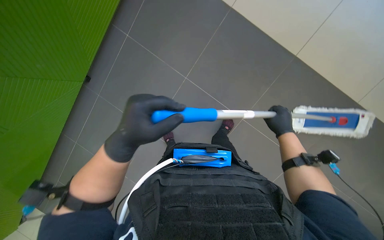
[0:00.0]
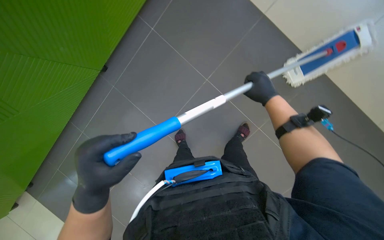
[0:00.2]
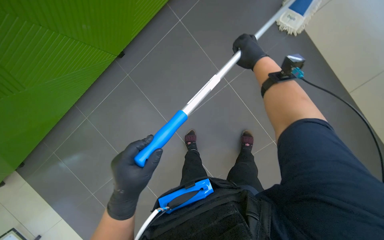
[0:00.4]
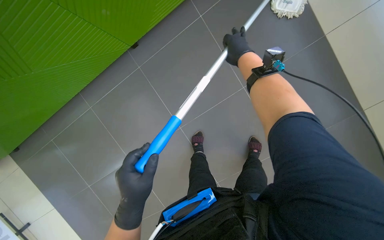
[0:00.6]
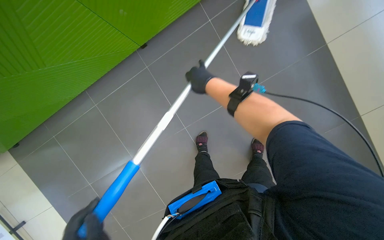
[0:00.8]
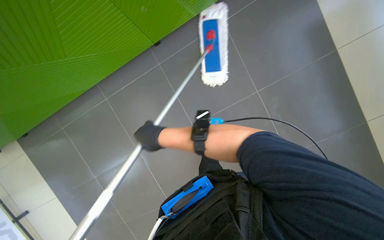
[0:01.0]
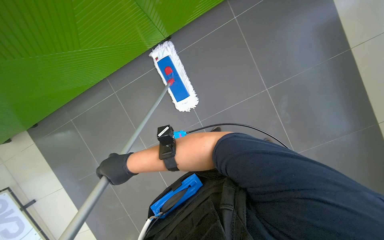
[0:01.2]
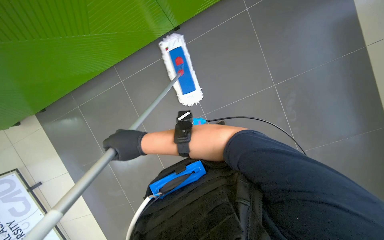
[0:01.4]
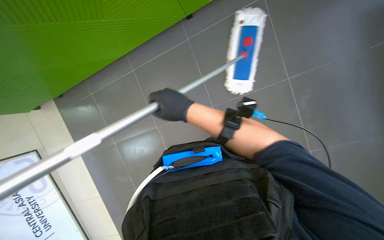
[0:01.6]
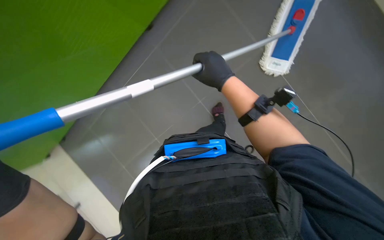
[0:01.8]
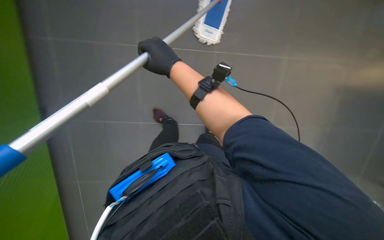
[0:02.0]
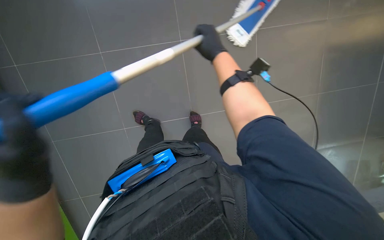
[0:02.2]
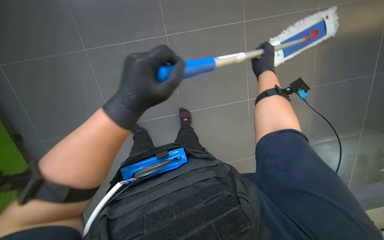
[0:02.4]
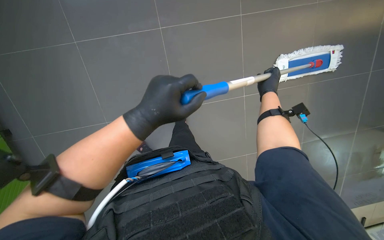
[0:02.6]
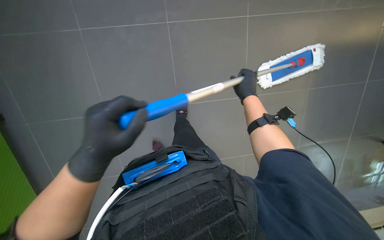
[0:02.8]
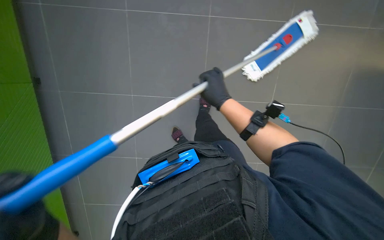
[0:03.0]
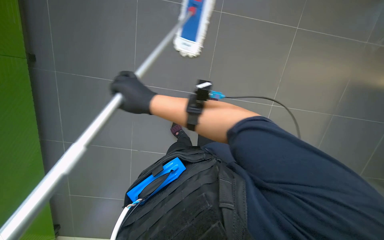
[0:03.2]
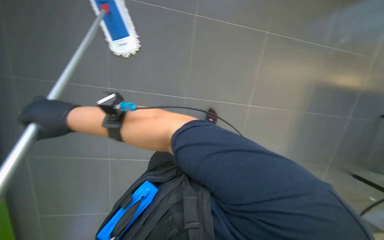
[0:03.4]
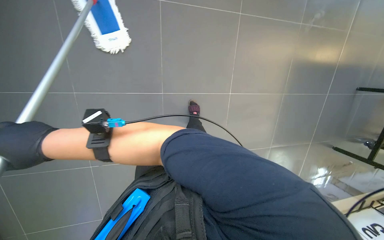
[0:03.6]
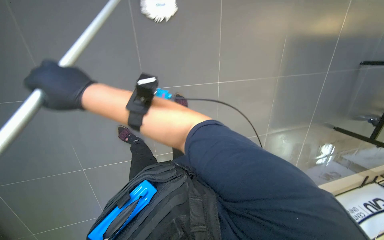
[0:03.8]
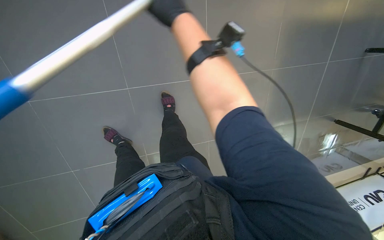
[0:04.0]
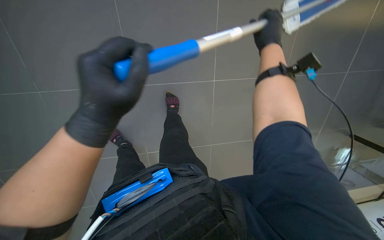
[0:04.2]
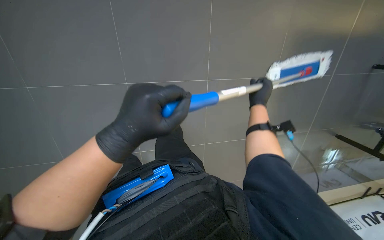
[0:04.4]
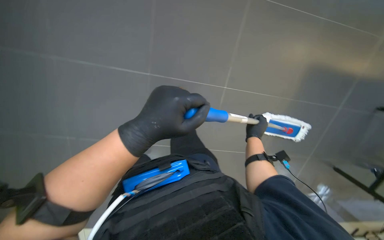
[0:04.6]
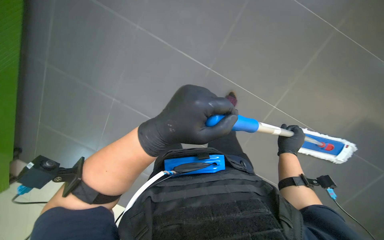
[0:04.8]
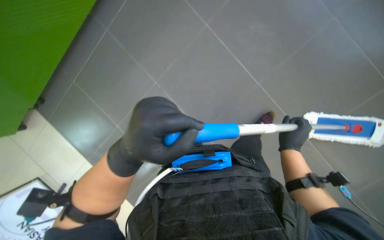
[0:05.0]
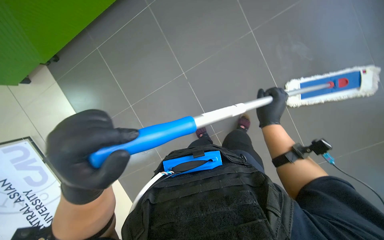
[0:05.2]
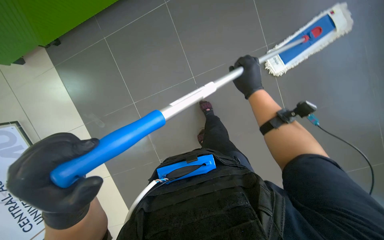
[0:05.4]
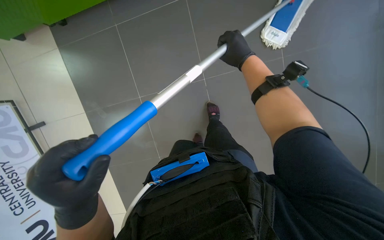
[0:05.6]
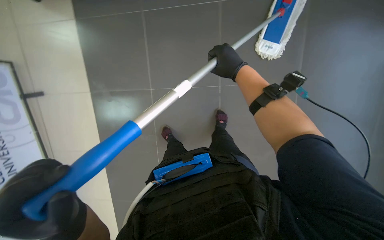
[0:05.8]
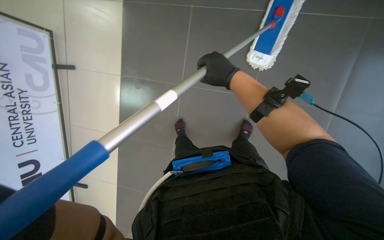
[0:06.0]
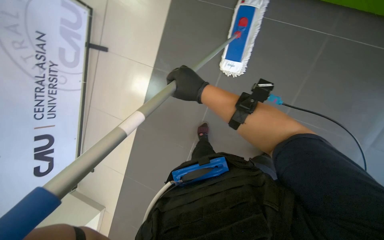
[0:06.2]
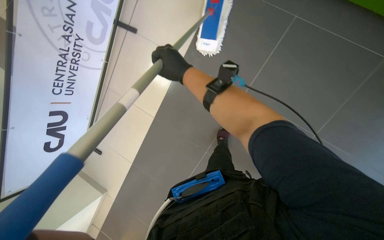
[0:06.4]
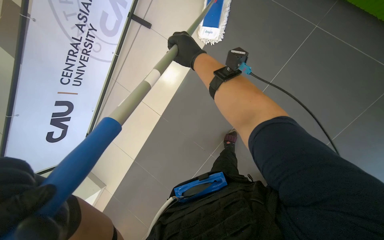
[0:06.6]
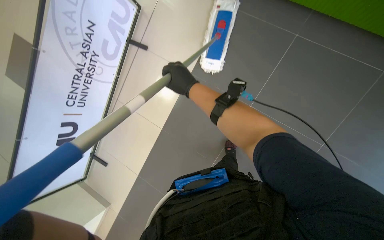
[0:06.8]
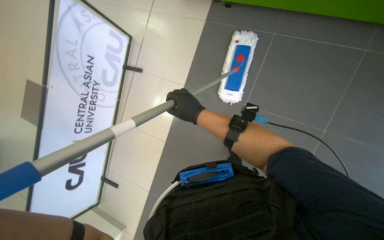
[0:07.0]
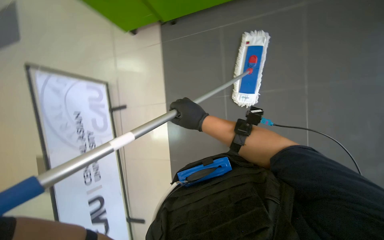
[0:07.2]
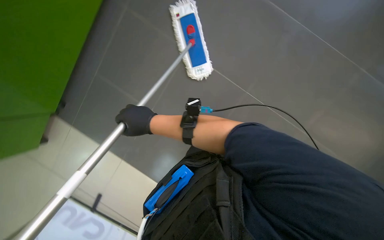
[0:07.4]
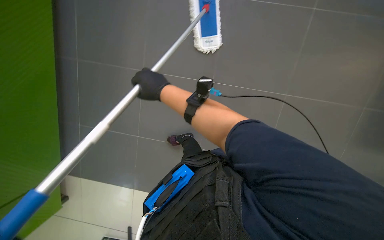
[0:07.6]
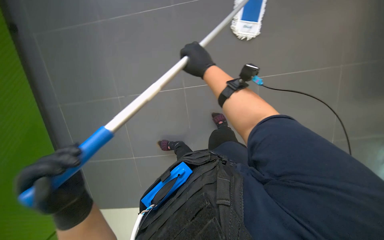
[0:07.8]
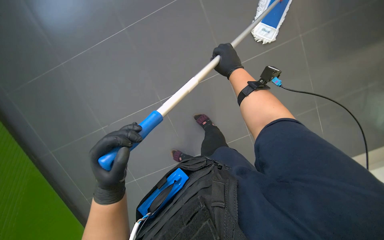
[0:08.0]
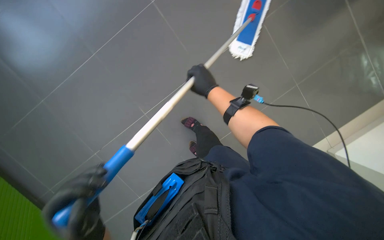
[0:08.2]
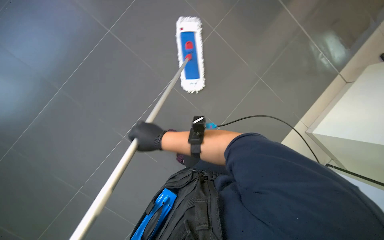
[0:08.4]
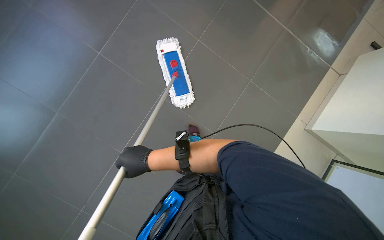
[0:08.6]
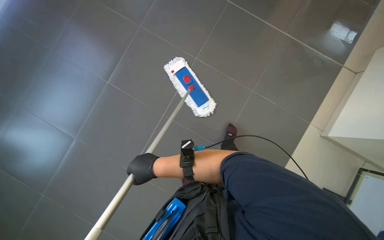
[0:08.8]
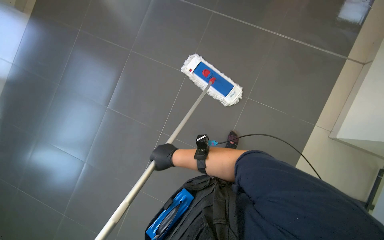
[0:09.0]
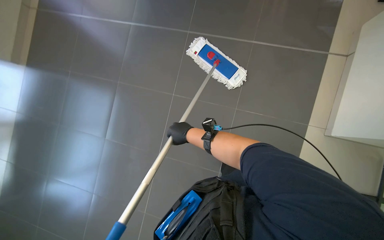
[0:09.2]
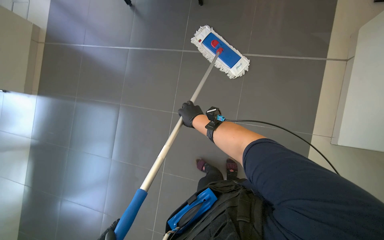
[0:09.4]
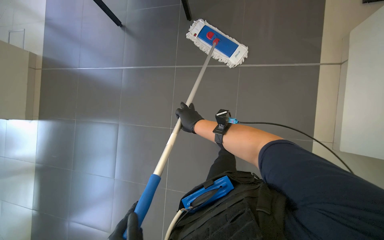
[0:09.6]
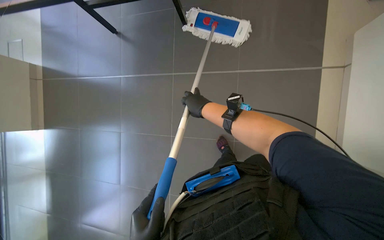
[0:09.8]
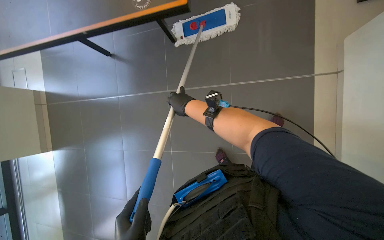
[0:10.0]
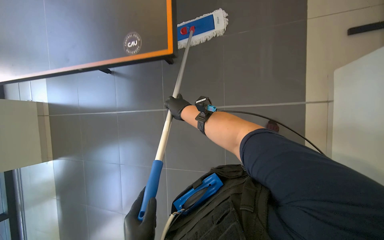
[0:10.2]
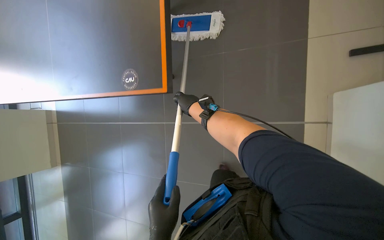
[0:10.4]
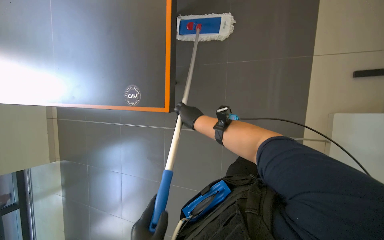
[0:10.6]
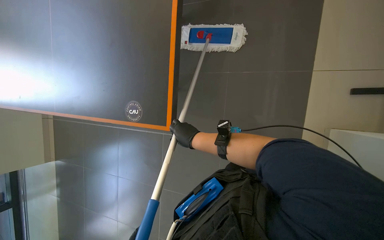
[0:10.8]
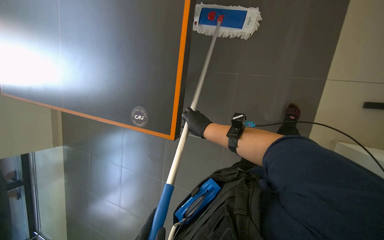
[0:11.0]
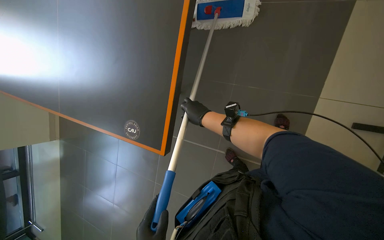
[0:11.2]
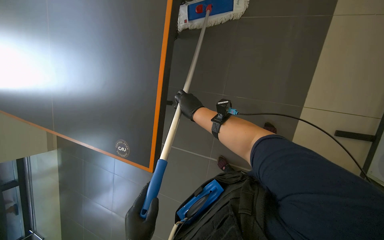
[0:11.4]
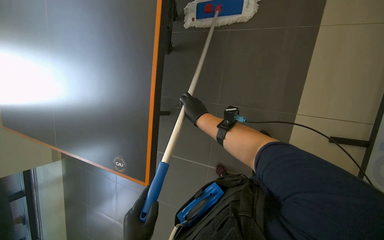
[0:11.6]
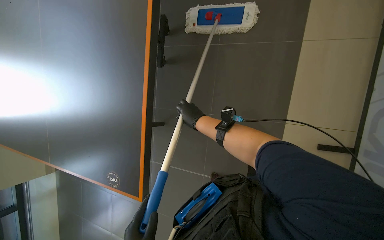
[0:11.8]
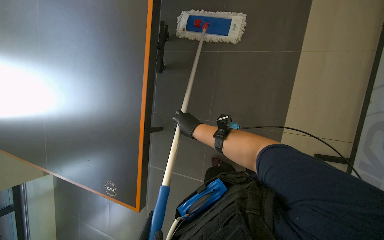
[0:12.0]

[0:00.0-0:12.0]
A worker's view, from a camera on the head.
Job: mopping floor.
The whole recording: Mopping floor. The worker mops the tiled floor with a flat mop.
0:00.0 to 0:01.6: The right hand travels to the left by roughly 35 cm.
0:01.6 to 0:03.0: The view tips downward by some 15 degrees. The right hand goes left and right, about 35 cm each way, reversing 3 times.
0:03.0 to 0:04.4: The head rotates some 25 degrees to the right.
0:04.4 to 0:06.0: The right hand heads to the left, covering about 10 cm, and travels down the picture and back again, roughly 10 cm each way.
0:06.0 to 0:07.6: The scene turns some 45 degrees counterclockwise in the picture.
0:07.6 to 0:09.0: The view tips upward by about 15 degrees.
0:09.0 to 0:10.4: The right hand shifts approximately 20 cm up the picture.

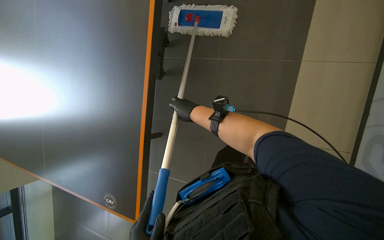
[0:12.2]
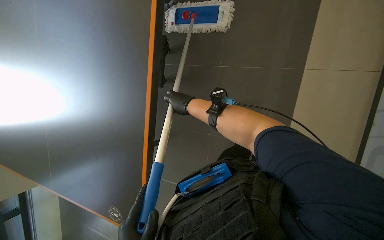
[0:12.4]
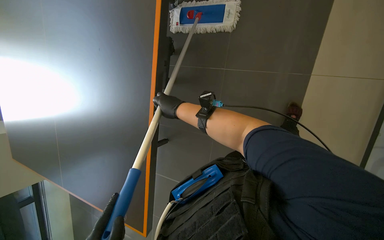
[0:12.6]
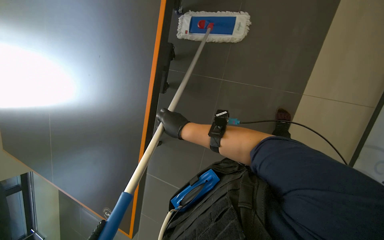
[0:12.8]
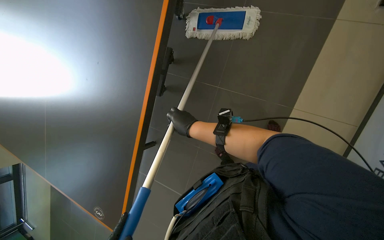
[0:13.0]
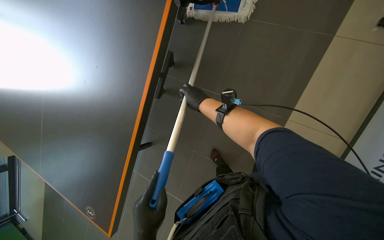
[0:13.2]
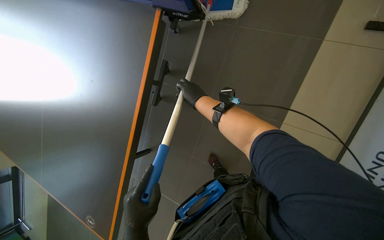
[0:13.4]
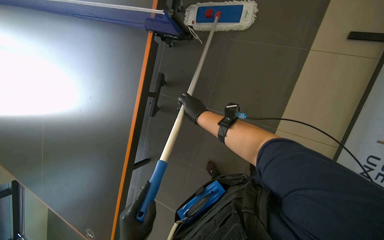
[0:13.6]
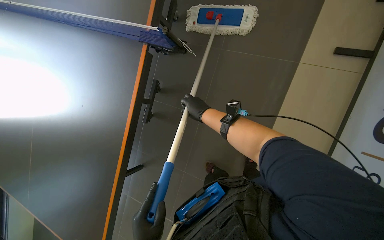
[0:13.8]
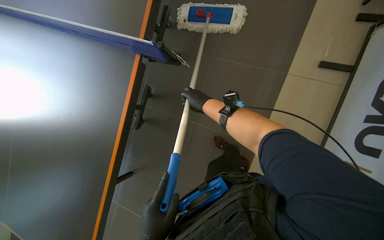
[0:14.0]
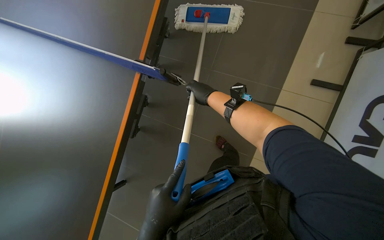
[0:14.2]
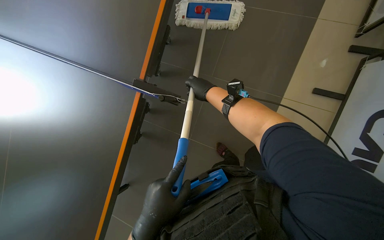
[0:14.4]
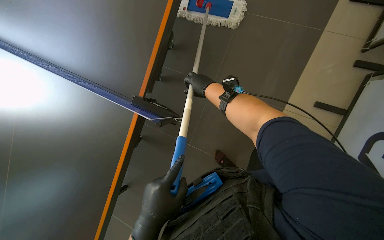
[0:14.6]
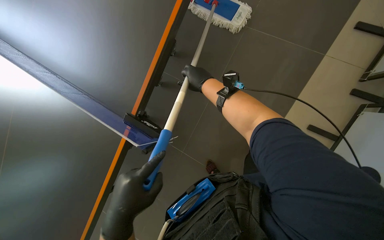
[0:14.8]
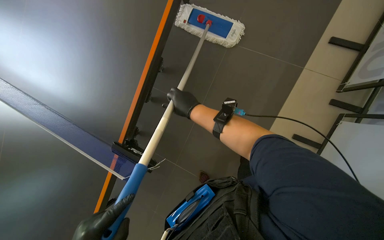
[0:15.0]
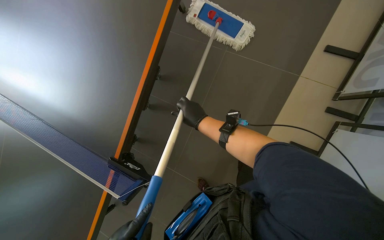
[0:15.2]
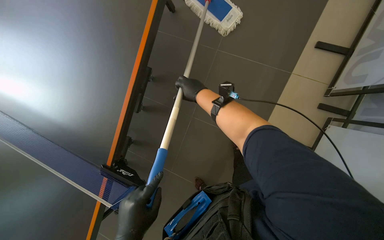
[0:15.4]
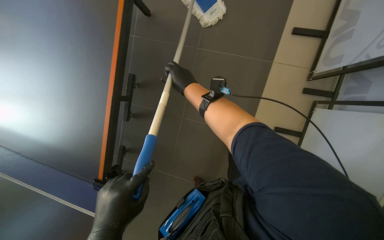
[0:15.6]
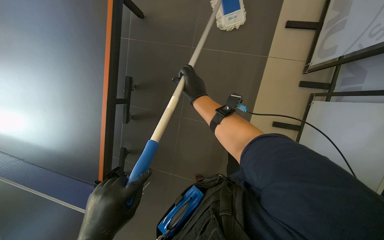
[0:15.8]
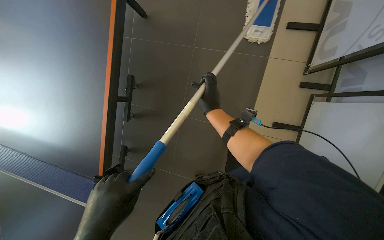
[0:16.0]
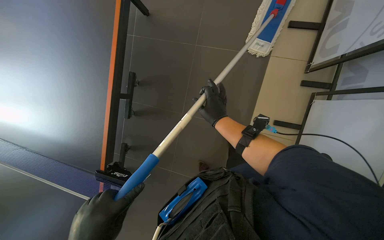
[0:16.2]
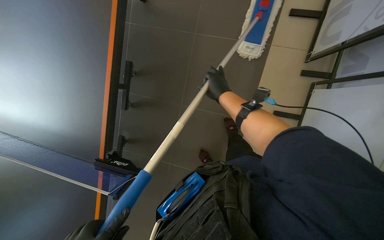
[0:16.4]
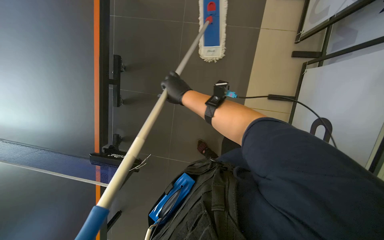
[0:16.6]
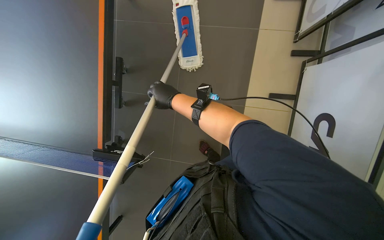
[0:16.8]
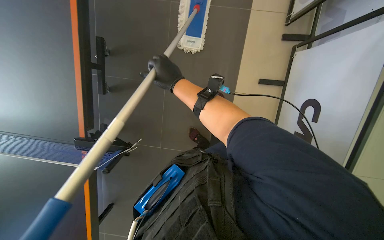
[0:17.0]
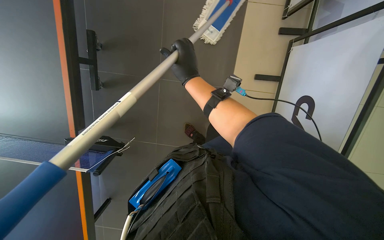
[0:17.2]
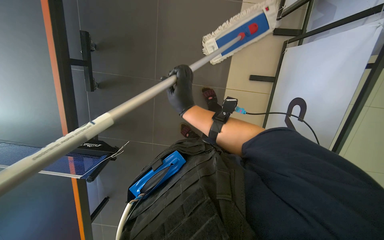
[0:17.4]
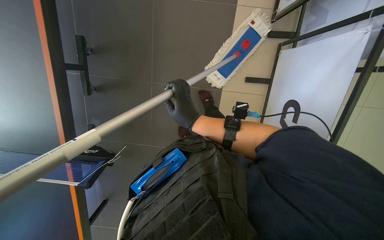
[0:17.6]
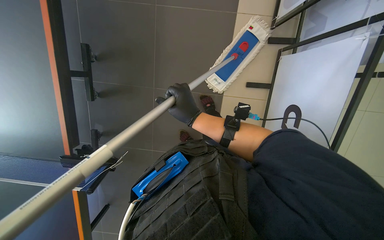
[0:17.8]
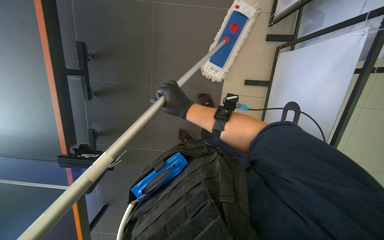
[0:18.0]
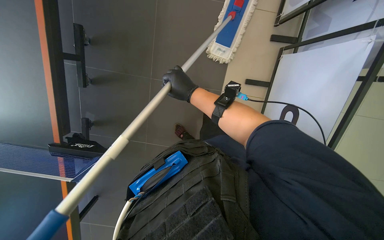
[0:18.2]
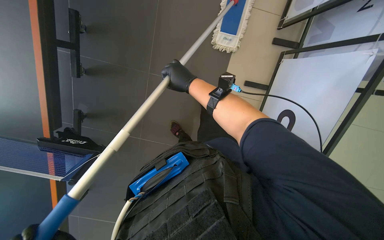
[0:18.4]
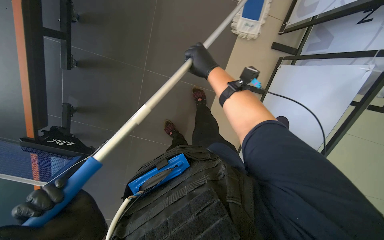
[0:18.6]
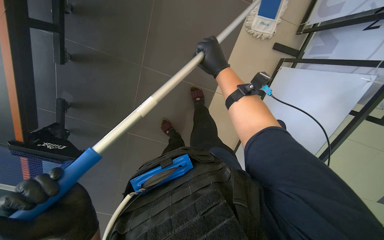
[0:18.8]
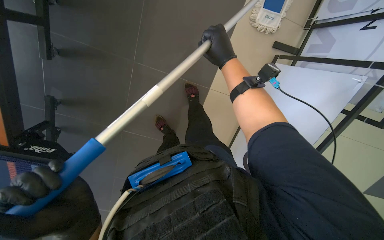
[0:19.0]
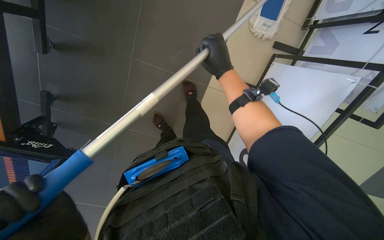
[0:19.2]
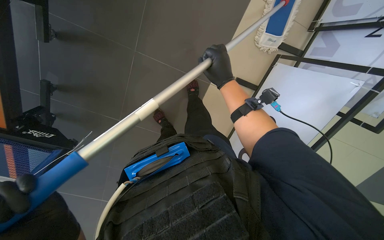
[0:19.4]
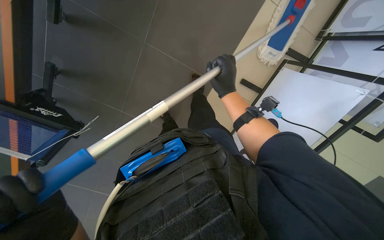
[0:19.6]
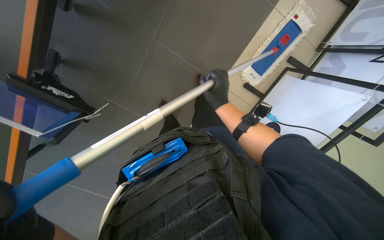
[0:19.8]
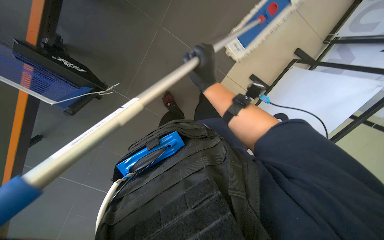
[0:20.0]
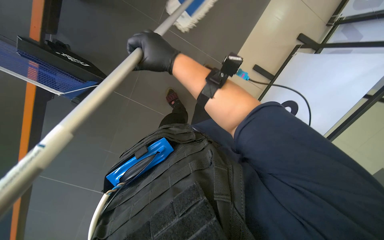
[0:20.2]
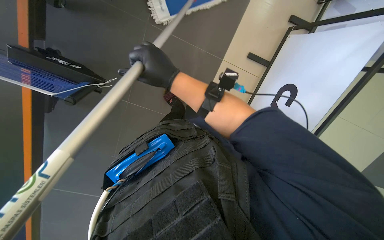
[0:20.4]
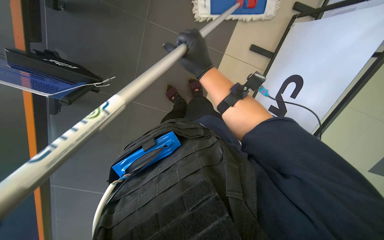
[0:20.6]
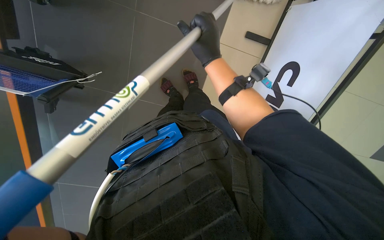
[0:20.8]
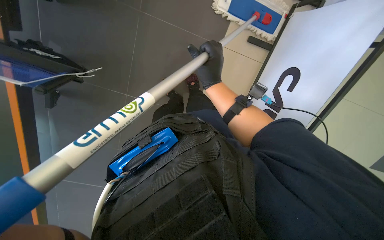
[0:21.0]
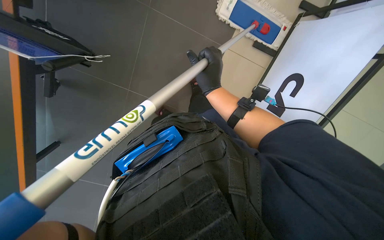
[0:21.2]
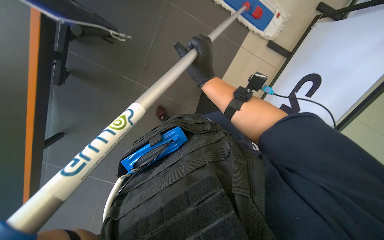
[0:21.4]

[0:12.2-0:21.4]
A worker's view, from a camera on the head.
Job: mopping floor.
The whole recording: Mopping floor. The worker mops the tiled floor with a flat mop.
0:18.4 to 0:19.8: The right hand goes approximately 10 cm down the picture.
